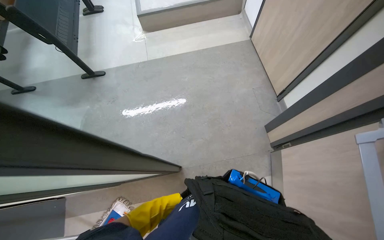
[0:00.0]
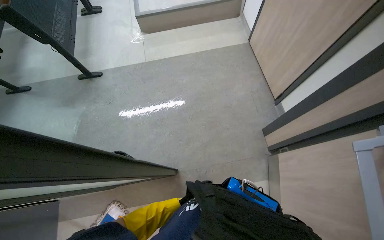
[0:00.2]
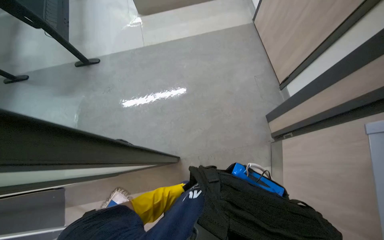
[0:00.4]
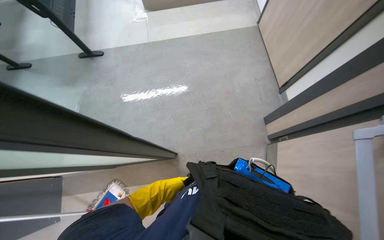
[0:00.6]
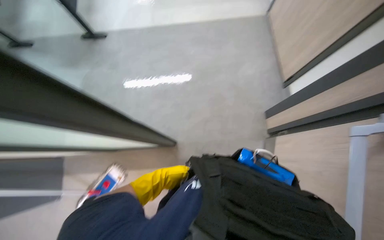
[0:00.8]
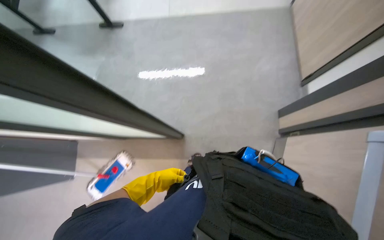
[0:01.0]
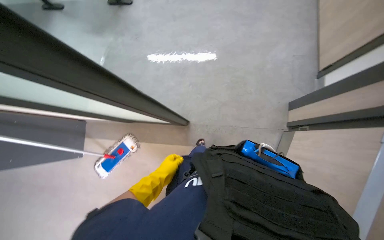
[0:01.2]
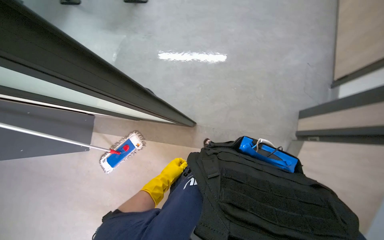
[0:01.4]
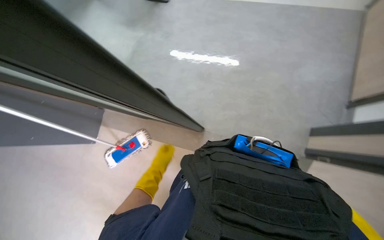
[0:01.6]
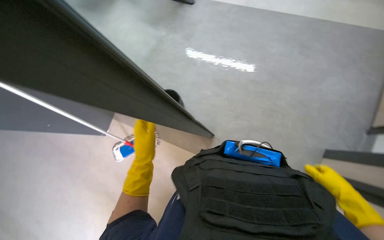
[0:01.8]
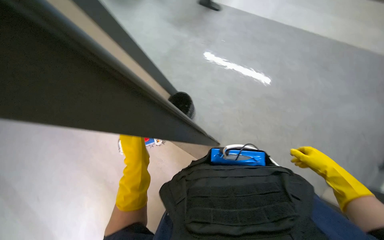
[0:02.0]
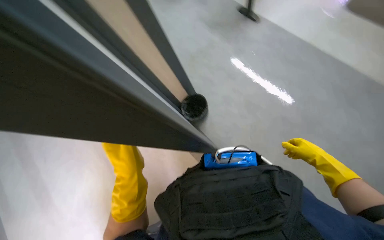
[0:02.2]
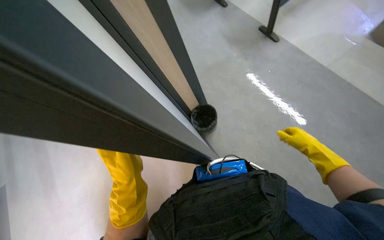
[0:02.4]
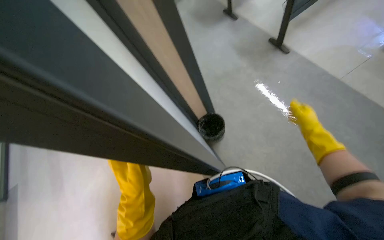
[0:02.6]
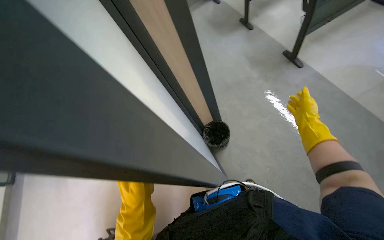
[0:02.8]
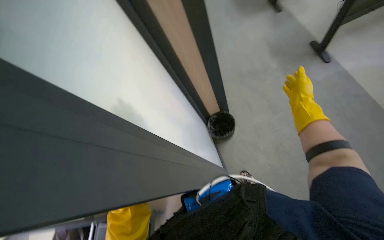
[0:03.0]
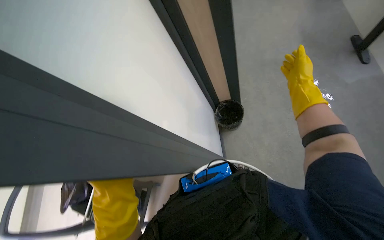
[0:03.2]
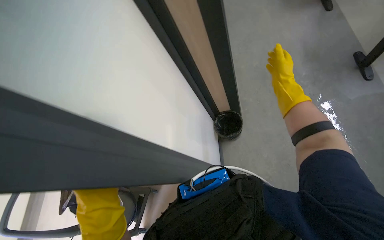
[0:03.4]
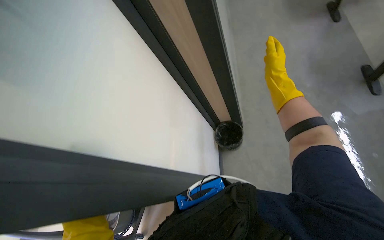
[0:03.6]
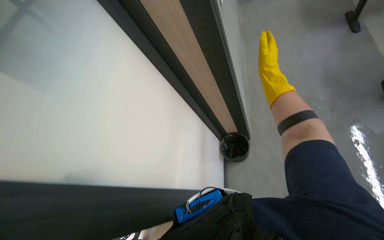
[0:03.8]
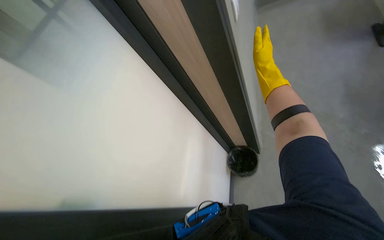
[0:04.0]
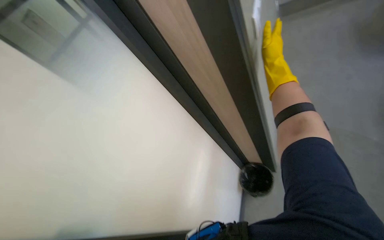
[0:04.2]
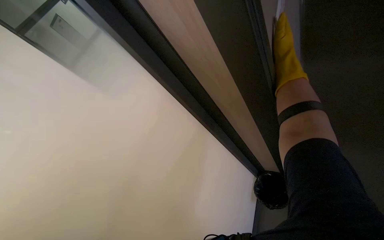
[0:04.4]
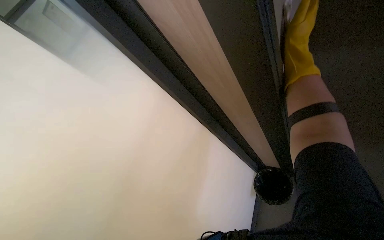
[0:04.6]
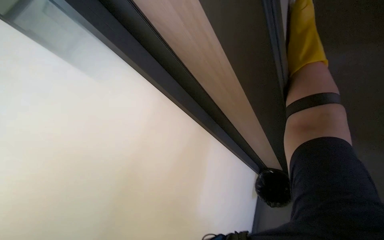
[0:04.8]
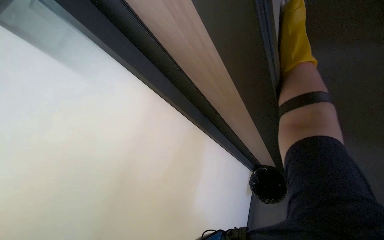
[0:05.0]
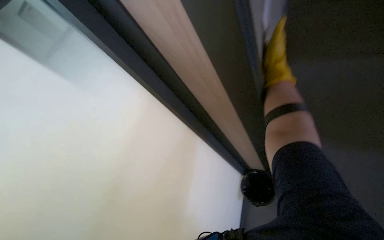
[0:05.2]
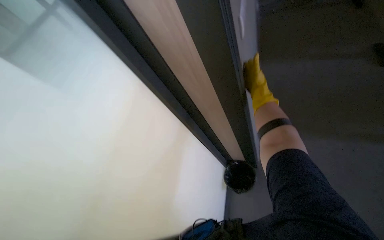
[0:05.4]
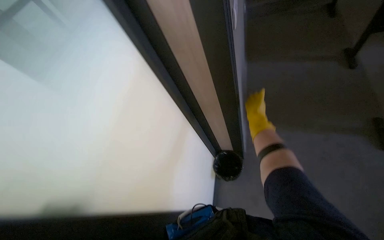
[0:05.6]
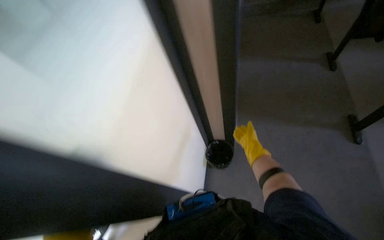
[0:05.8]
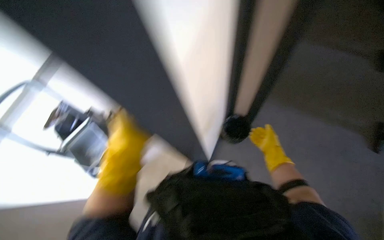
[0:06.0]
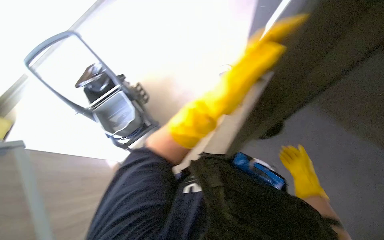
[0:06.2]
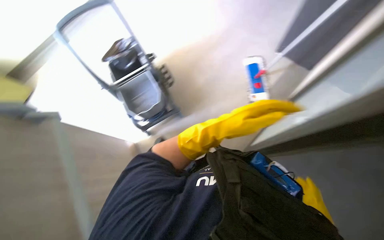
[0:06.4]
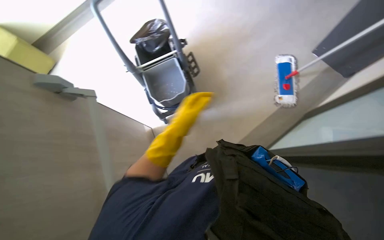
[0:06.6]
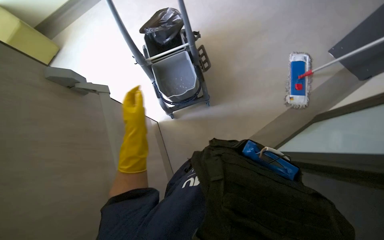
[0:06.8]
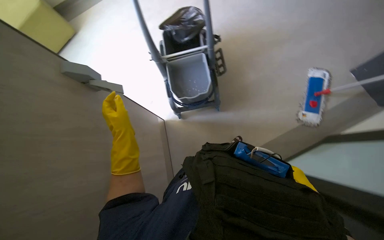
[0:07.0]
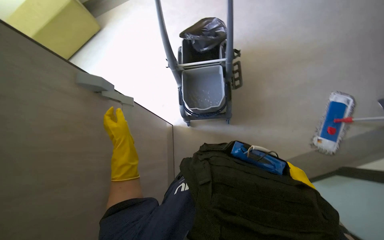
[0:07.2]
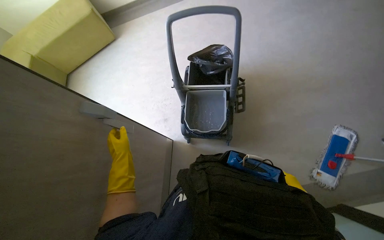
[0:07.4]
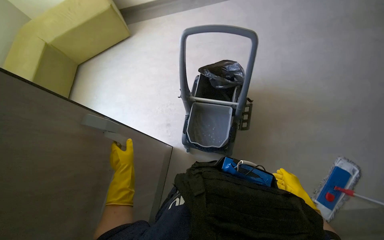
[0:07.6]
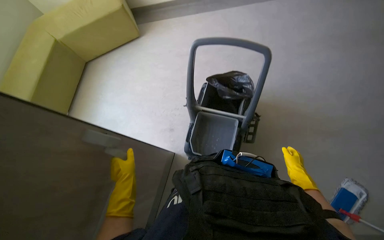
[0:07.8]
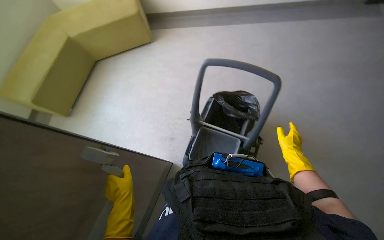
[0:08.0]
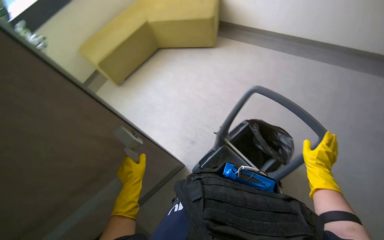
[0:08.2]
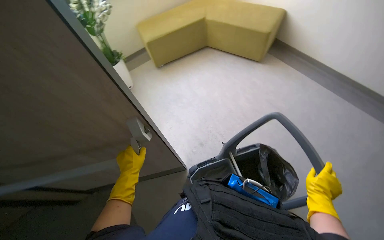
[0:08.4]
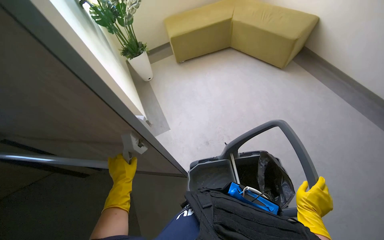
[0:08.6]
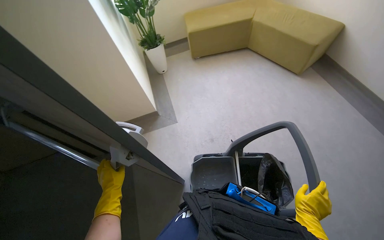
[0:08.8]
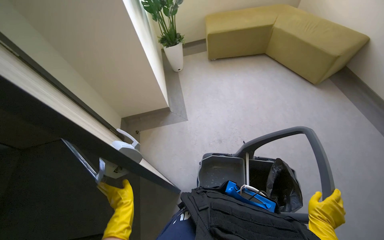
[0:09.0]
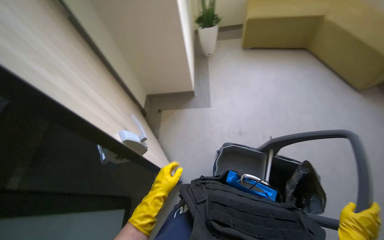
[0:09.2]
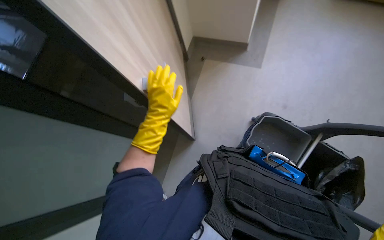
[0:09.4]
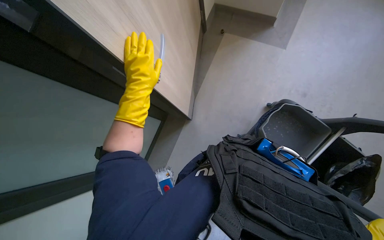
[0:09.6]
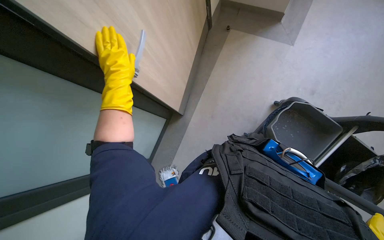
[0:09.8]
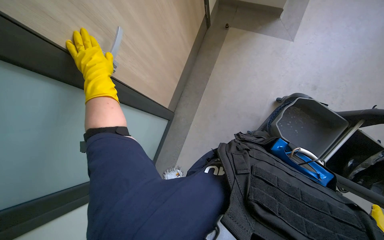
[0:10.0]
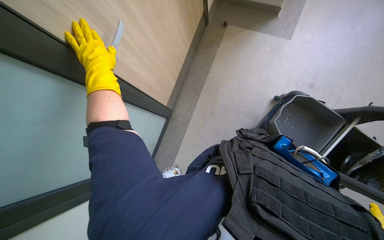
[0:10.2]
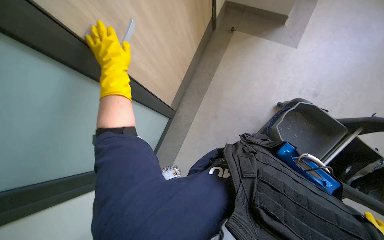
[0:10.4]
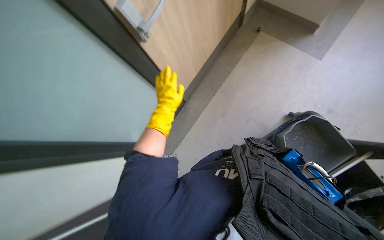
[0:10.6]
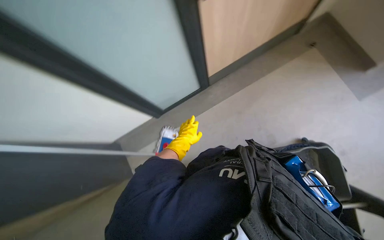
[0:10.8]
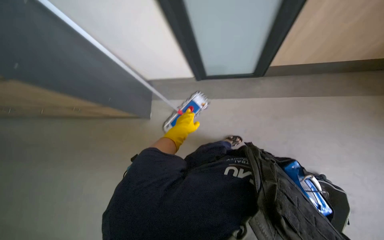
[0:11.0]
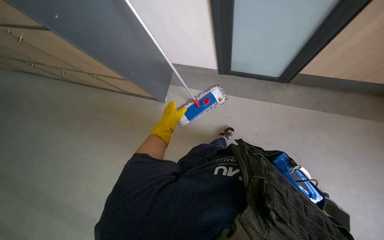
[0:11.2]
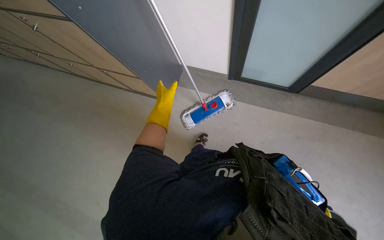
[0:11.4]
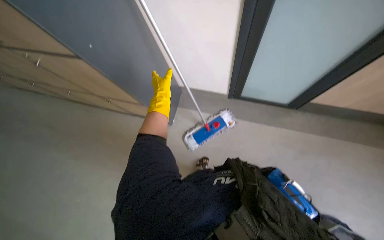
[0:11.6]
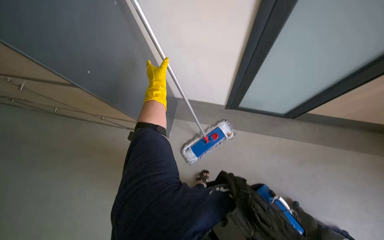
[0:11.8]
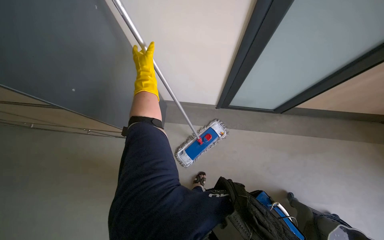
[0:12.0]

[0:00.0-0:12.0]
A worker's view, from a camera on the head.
Job: mopping floor.
The whole recording: Mopping floor. The worker mops the floor with a flat mop.
0:00.0 to 0:01.6: The view tips downward by approximately 15 degrees. The scene turns some 25 degrees clockwise in the picture. The left hand moves farther from the camera, approximately 10 cm.
0:01.6 to 0:03.0: The wearer looks about 20 degrees further to the left. The left hand is displaced down the picture and nearer to the camera by approximately 20 cm.
0:03.0 to 0:04.4: The wearer's head swings some 25 degrees to the left. The view tilts roughly 20 degrees upward. The right hand is displaced up the picture and to the left by approximately 30 cm.
0:04.4 to 0:06.0: The right hand is displaced down the picture by approximately 35 cm.
0:06.0 to 0:07.6: The camera travels about 40 cm. The wearer's head swings approximately 70 degrees to the left. The camera pitches downward, by approximately 10 degrees.
0:09.0 to 0:10.4: The wearer's head swings some 35 degrees to the left. The view tilts some 30 degrees downward.
0:10.4 to 0:12.0: The wearer's head swings some 60 degrees to the left.

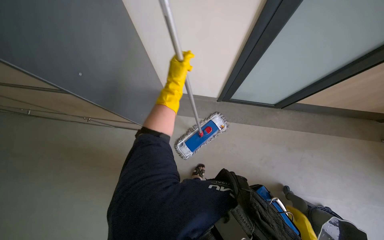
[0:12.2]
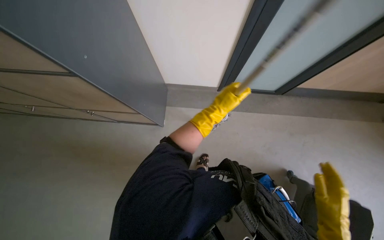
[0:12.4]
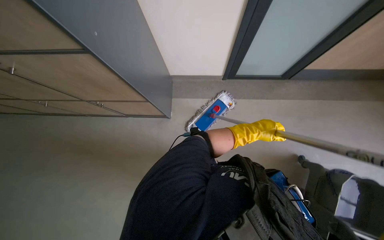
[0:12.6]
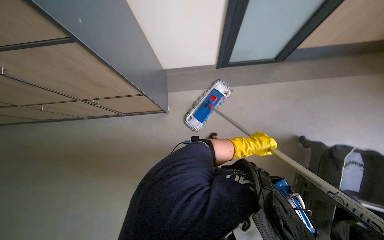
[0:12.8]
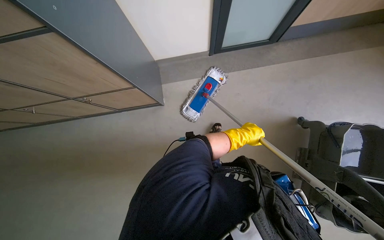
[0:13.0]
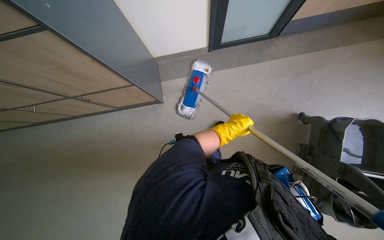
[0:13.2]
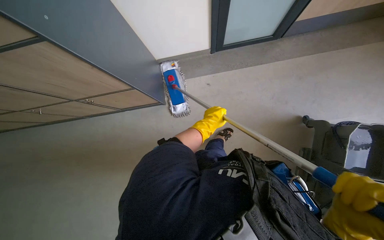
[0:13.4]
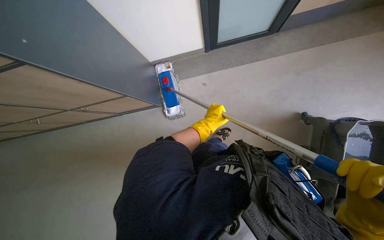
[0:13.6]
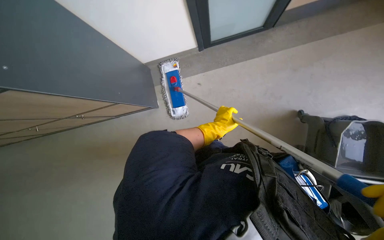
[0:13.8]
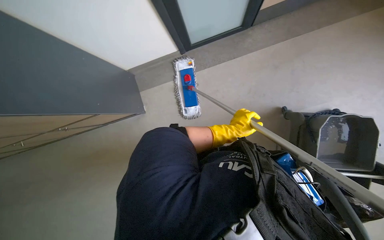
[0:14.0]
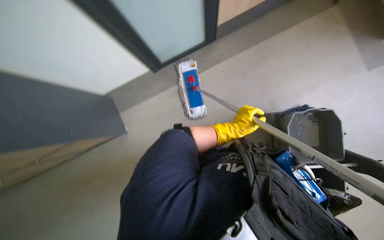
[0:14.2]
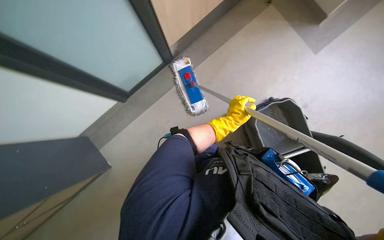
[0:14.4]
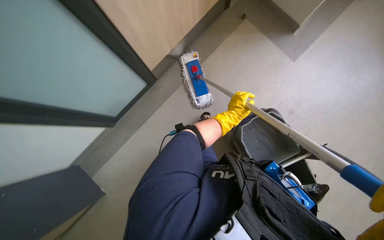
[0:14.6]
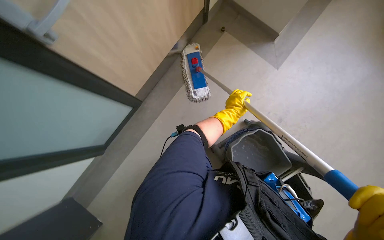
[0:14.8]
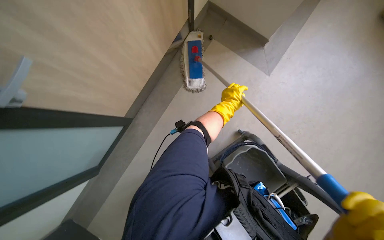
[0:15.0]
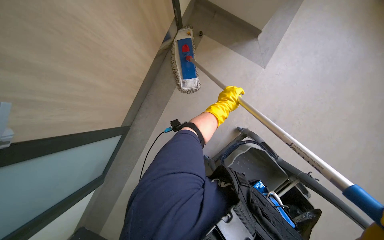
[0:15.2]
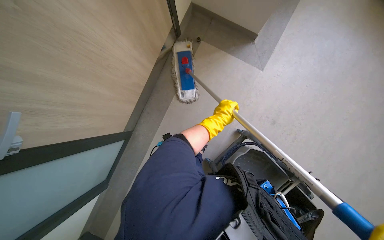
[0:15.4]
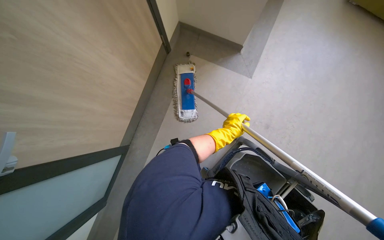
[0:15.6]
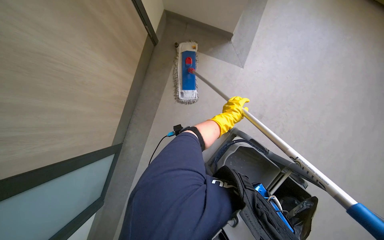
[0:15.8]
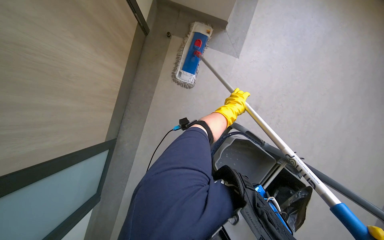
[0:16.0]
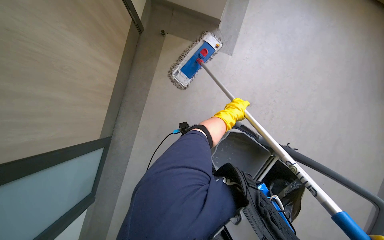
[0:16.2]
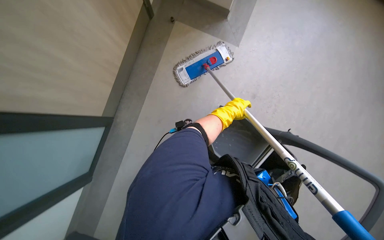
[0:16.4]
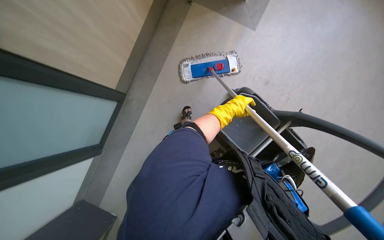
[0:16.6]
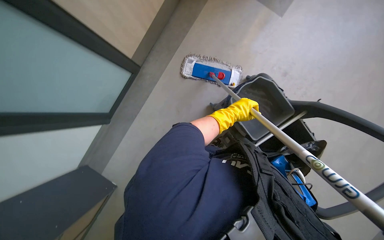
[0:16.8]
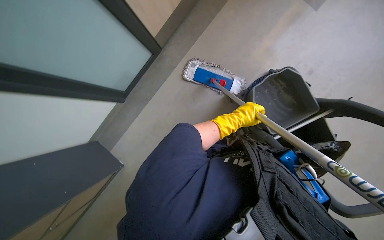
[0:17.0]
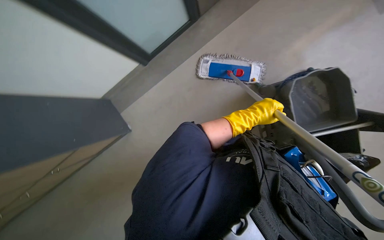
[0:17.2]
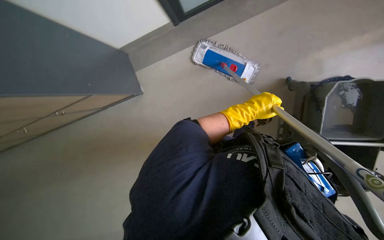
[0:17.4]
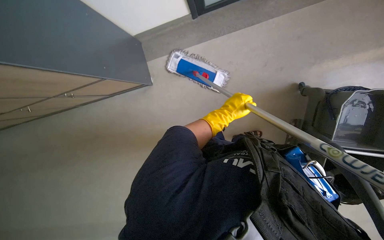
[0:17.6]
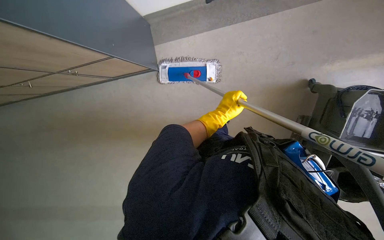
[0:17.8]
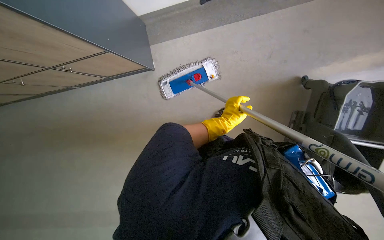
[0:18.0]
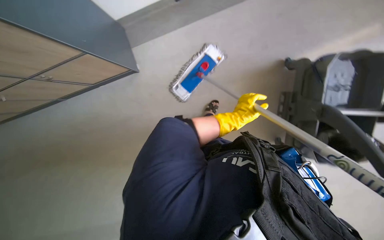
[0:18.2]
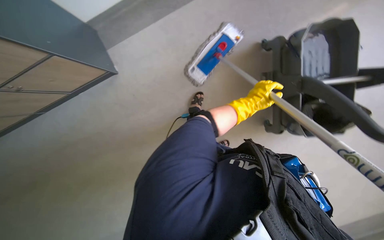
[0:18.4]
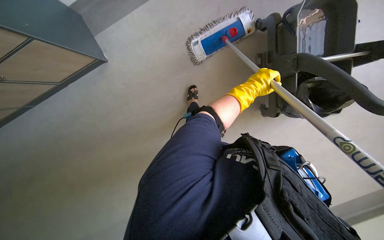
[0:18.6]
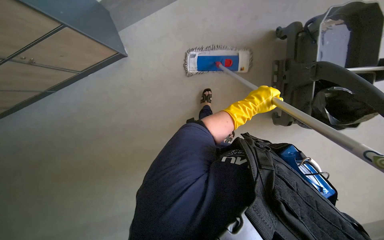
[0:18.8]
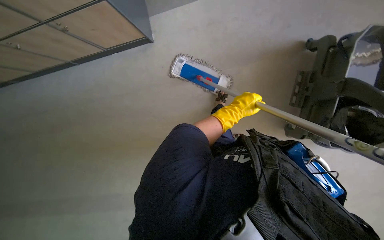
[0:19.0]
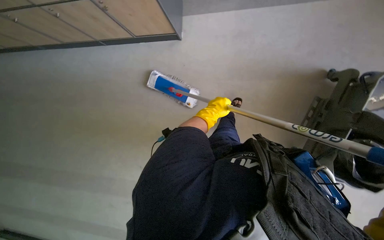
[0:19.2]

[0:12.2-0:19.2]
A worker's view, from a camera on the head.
Job: mopping floor.
The whole recording: Mopping floor. The worker mops the floor with a flat mop.
0:12.2 to 0:13.6: The left hand moves down the picture and to the right, roughly 40 cm.
0:13.6 to 0:15.0: The wearer's head swings approximately 20 degrees to the right. The left hand is displaced to the right and up the picture by about 40 cm.
0:16.4 to 0:17.8: The head travels about 70 cm. Everything in view rotates roughly 45 degrees clockwise.
0:17.8 to 0:19.2: The camera travels approximately 40 cm.
